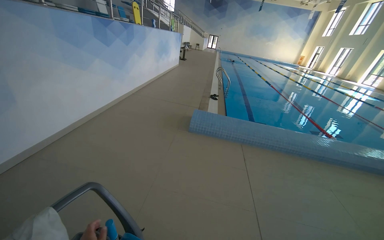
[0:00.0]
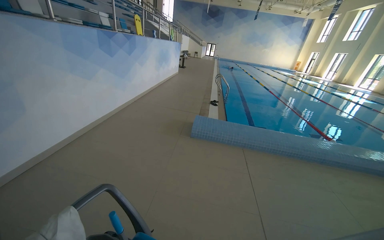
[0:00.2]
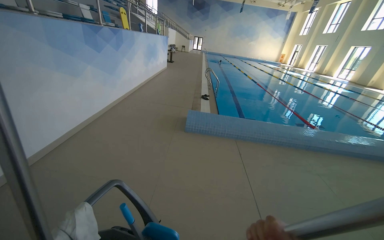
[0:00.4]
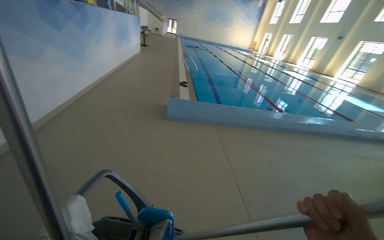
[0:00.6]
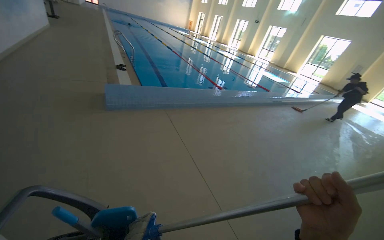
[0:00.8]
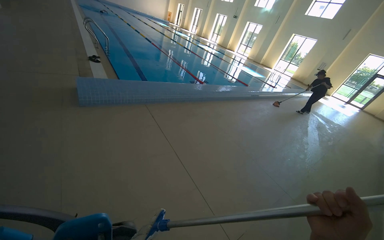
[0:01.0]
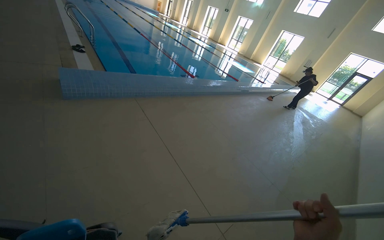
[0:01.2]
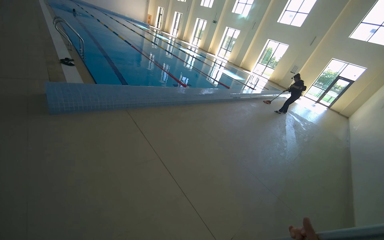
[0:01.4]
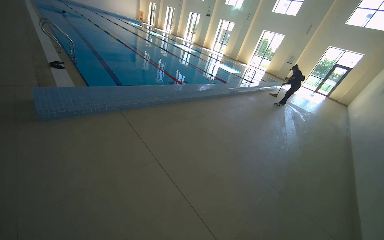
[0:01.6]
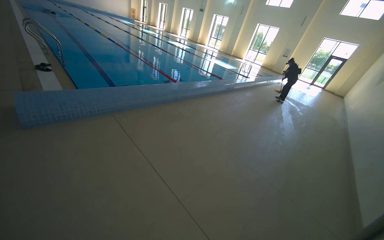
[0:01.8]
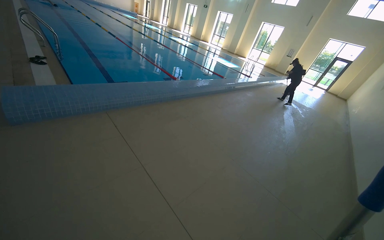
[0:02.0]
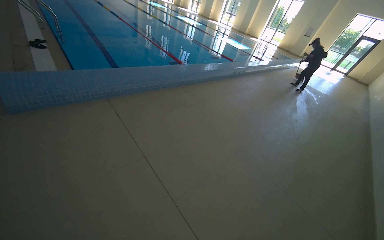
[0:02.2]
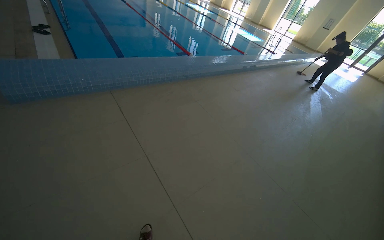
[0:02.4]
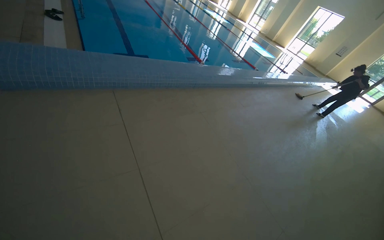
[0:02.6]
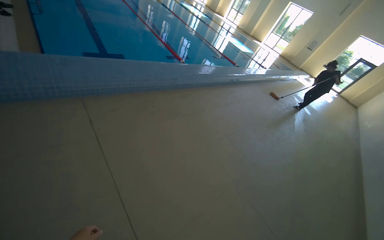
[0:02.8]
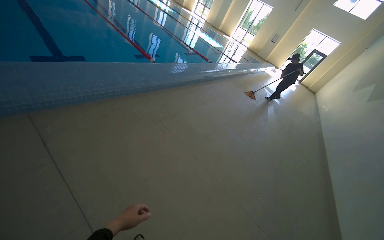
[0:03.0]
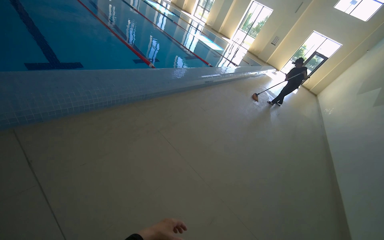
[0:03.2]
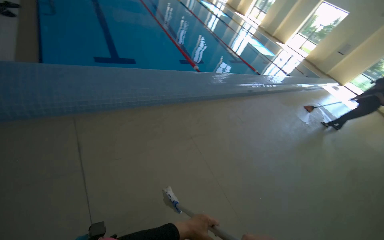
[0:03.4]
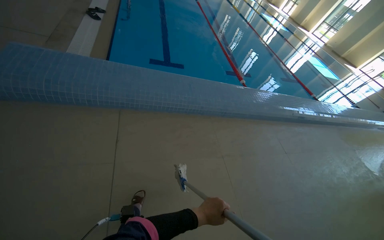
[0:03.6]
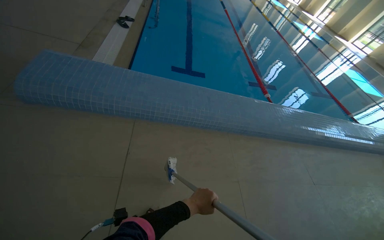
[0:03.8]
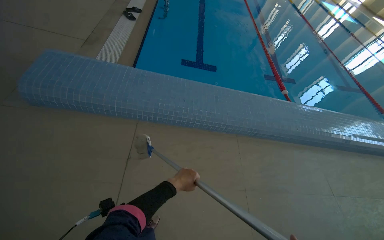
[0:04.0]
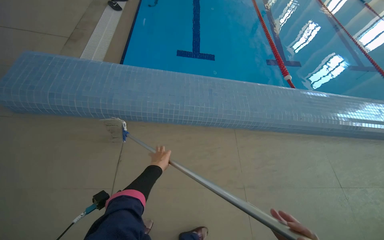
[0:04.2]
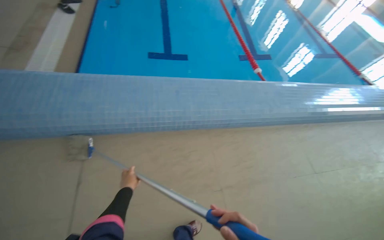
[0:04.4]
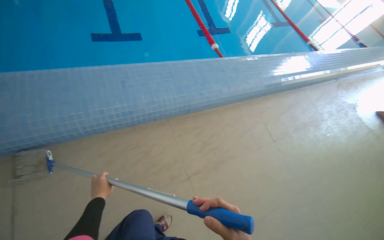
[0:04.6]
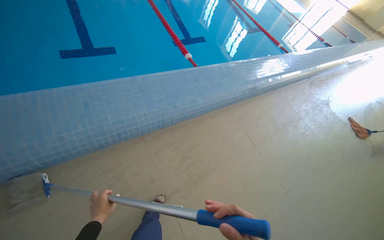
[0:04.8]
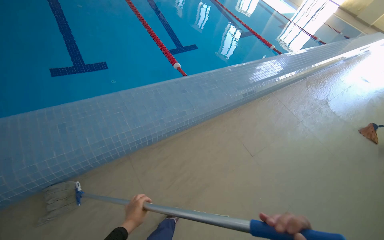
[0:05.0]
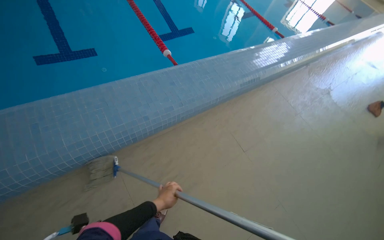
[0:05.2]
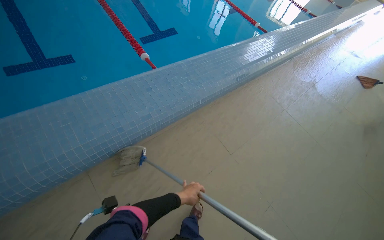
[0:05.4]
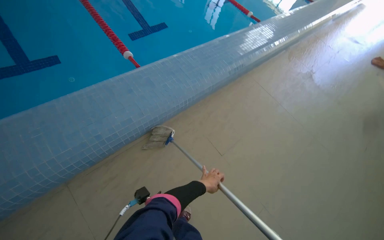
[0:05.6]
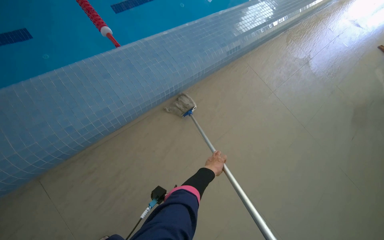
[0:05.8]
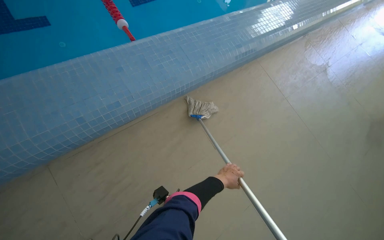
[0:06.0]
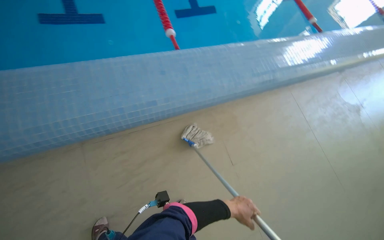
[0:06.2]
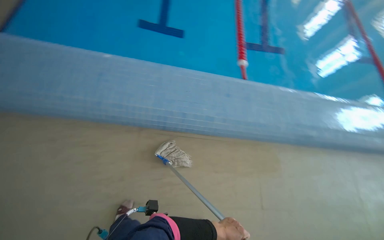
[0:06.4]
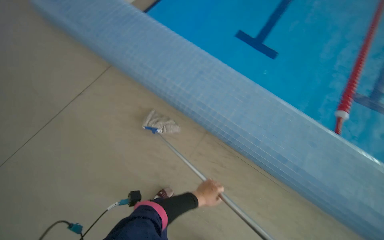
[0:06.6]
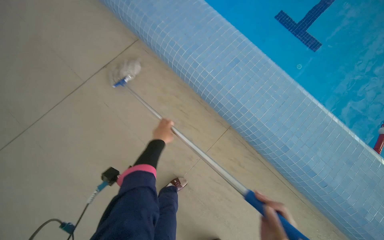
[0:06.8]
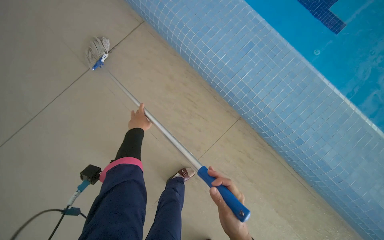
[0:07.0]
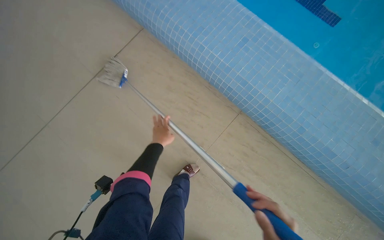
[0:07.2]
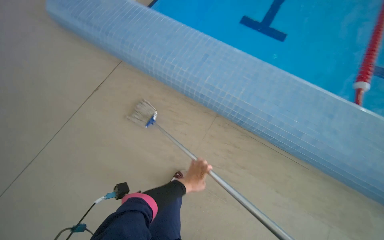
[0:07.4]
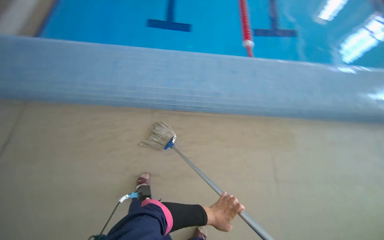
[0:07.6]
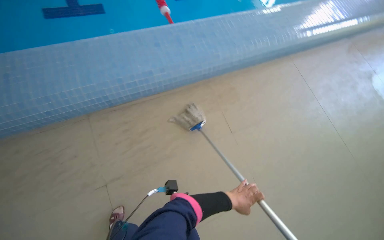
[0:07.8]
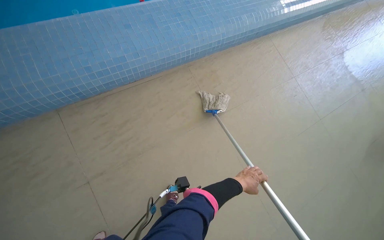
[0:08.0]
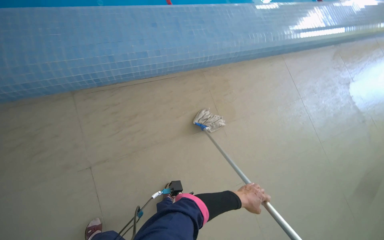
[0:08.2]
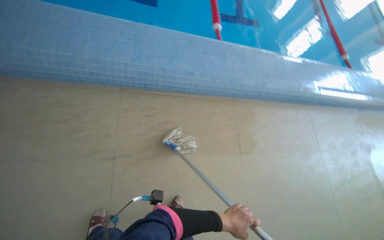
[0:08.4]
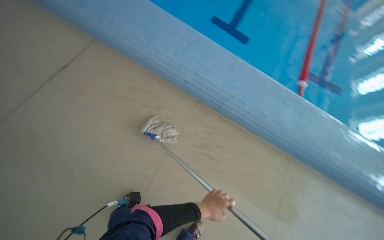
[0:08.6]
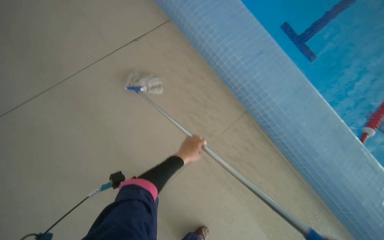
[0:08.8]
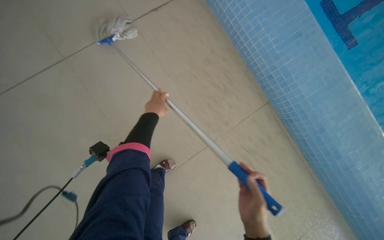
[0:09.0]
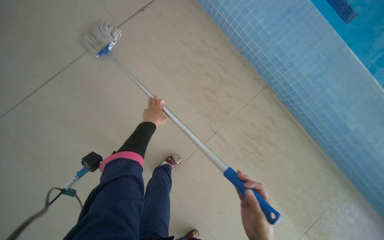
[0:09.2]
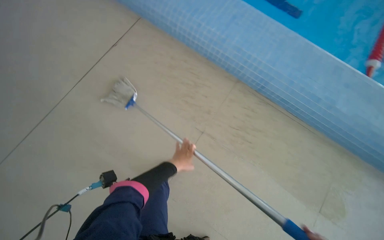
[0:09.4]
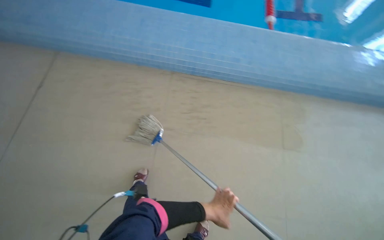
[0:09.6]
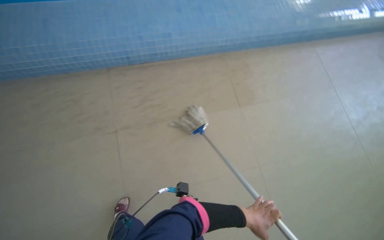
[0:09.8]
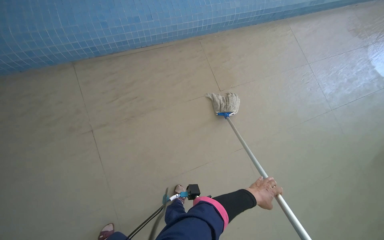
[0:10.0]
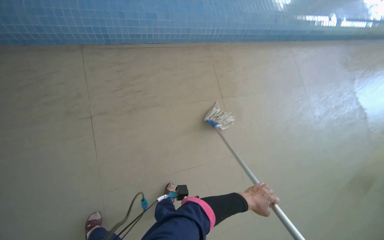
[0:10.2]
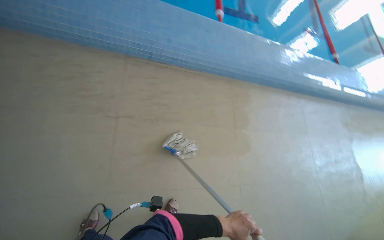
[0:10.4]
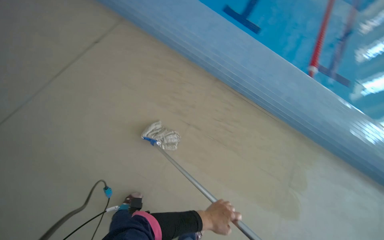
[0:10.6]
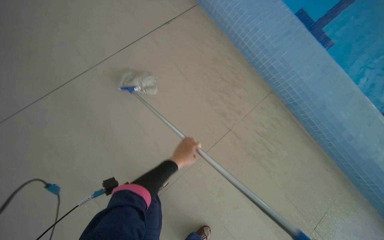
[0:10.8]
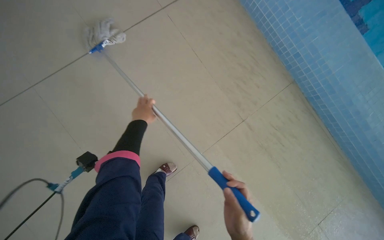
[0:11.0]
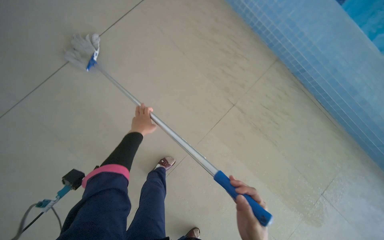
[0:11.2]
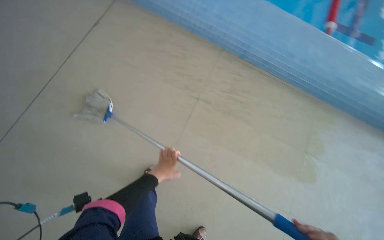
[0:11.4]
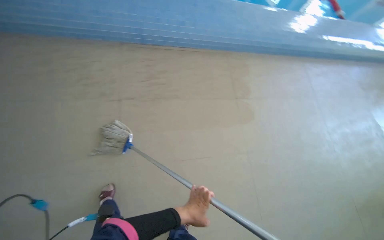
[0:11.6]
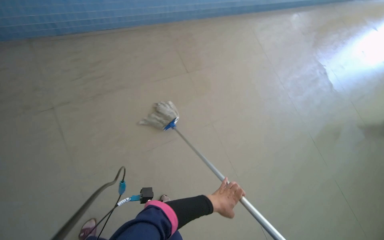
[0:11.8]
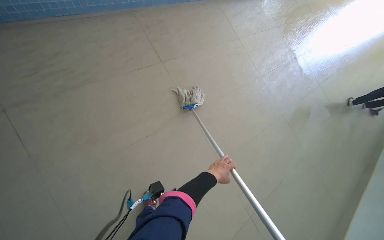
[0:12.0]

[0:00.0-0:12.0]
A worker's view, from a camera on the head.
Job: mopping floor.
The whole recording: Mopping floor in pool area. The worker mops the tiled floor surrounding the swimming pool.
0:00.0 to 0:01.6: The head rotates about 50 degrees to the right. The wearer looks approximately 15 degrees further downward.
0:01.6 to 0:03.0: The camera is carried approximately 80 cm. The view tips downward by about 15 degrees.
0:03.0 to 0:04.4: The wearer moves approximately 1.5 m. The wearer's head swings approximately 40 degrees to the left.
0:04.4 to 0:06.0: The wearer moves approximately 1.5 m. The head rotates about 25 degrees to the right. The view tilts approximately 20 degrees downward.
0:07.6 to 0:09.0: The view tips downward by approximately 15 degrees. The left hand heads up the picture and to the left, covering about 35 cm.
0:10.4 to 0:12.0: The head rotates some 20 degrees to the right. The view tilts some 15 degrees downward.

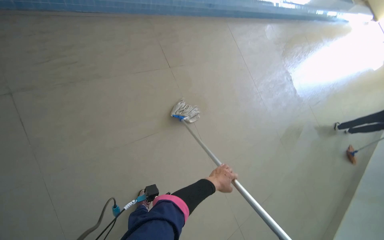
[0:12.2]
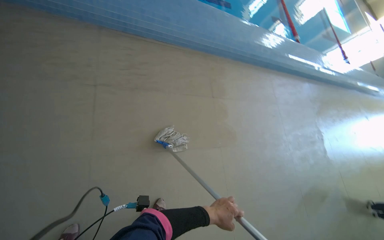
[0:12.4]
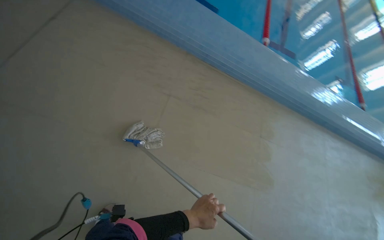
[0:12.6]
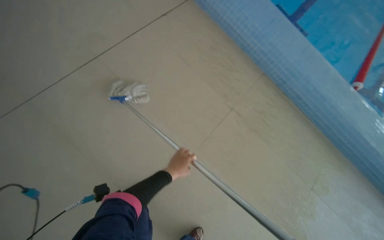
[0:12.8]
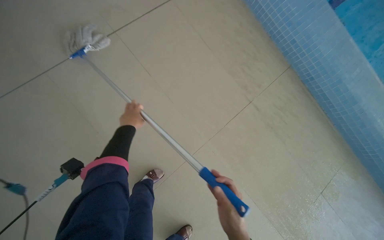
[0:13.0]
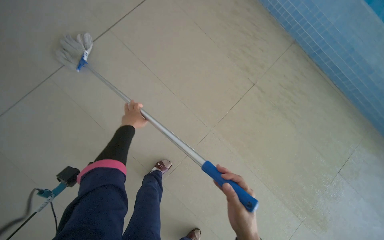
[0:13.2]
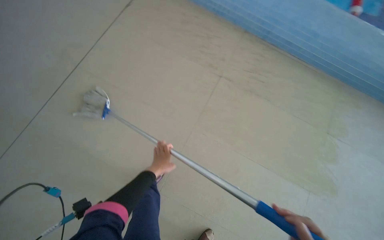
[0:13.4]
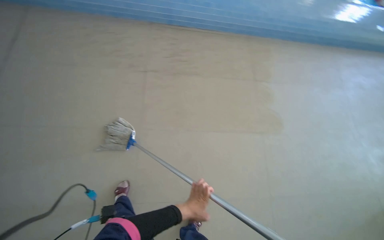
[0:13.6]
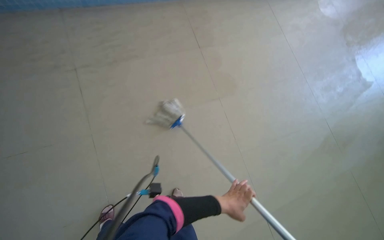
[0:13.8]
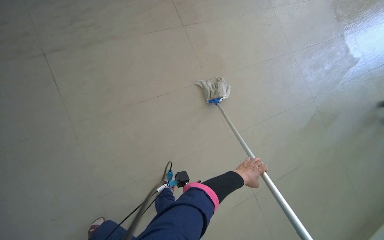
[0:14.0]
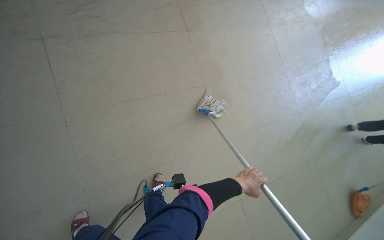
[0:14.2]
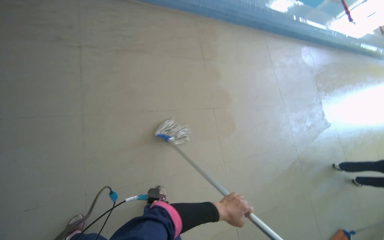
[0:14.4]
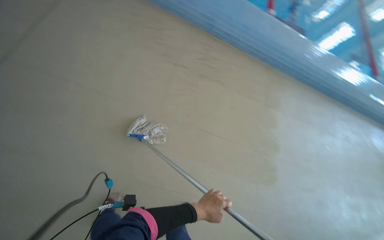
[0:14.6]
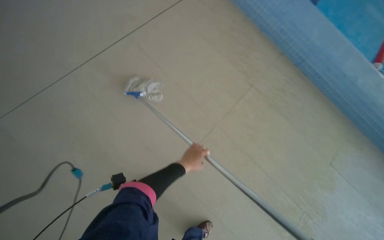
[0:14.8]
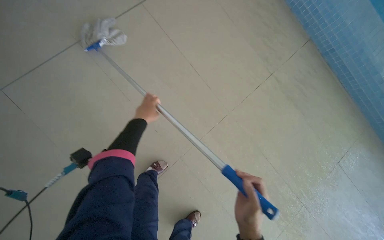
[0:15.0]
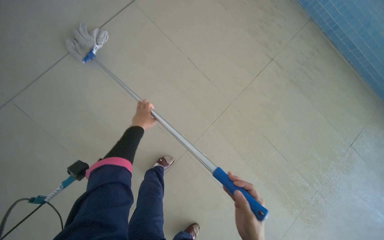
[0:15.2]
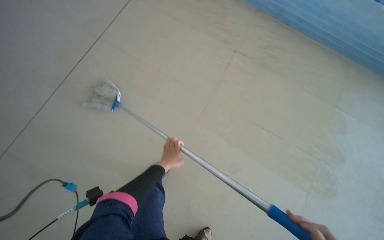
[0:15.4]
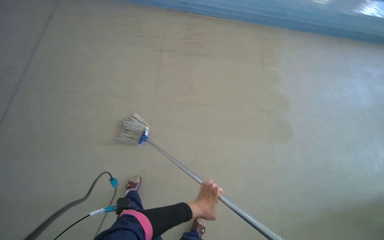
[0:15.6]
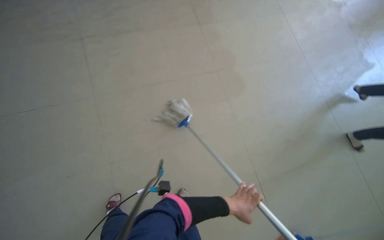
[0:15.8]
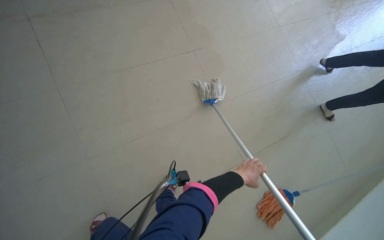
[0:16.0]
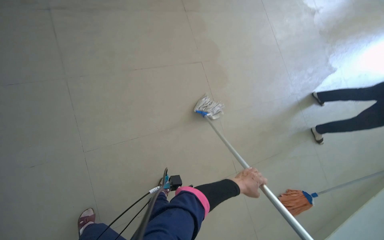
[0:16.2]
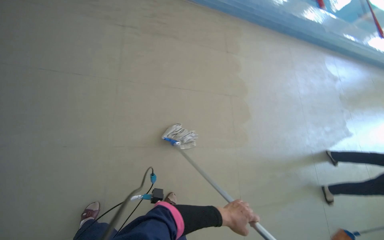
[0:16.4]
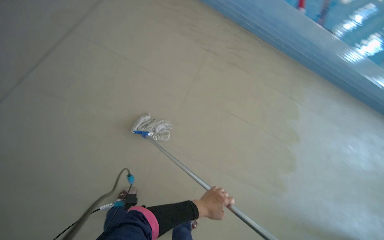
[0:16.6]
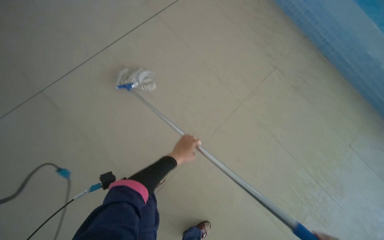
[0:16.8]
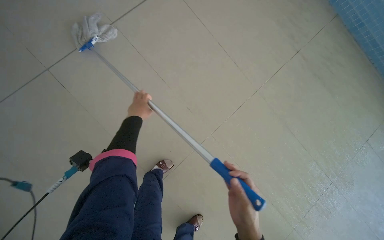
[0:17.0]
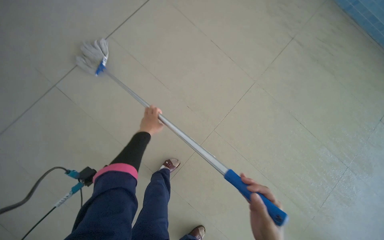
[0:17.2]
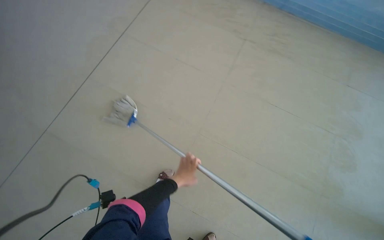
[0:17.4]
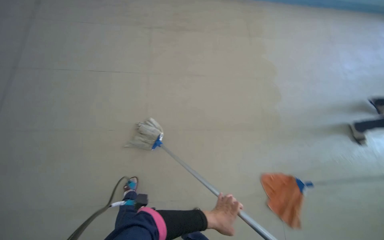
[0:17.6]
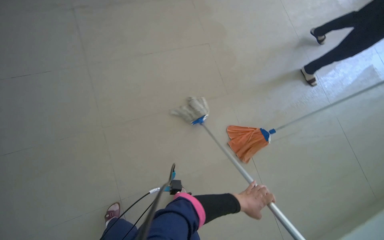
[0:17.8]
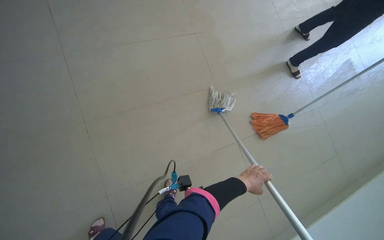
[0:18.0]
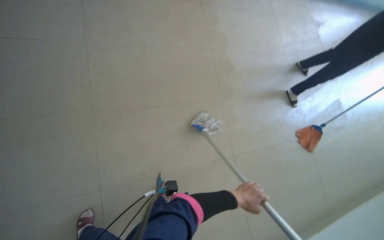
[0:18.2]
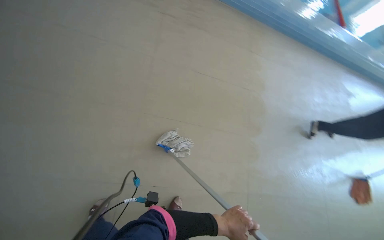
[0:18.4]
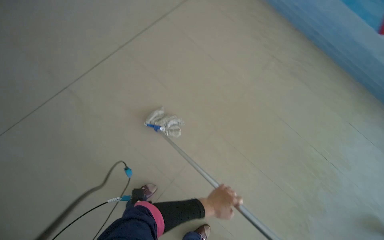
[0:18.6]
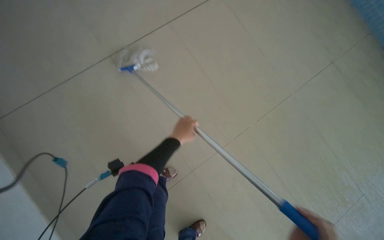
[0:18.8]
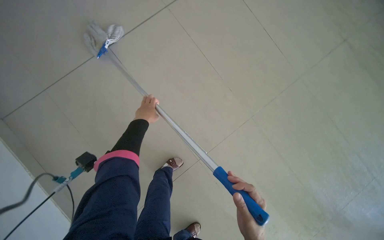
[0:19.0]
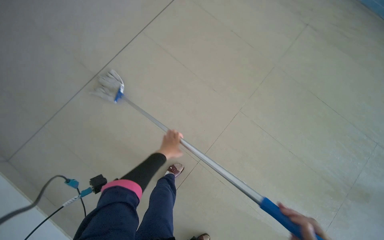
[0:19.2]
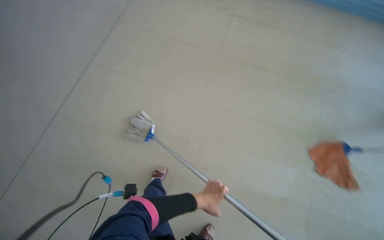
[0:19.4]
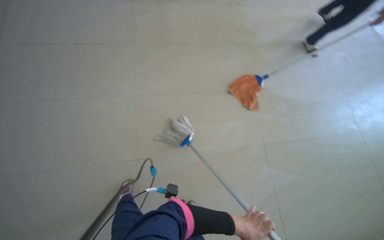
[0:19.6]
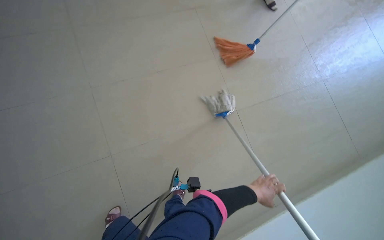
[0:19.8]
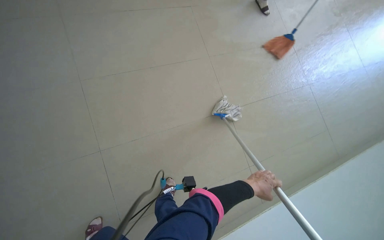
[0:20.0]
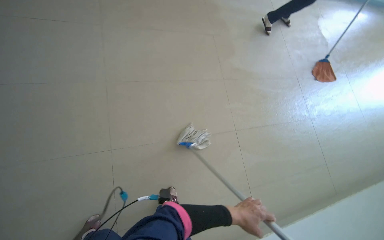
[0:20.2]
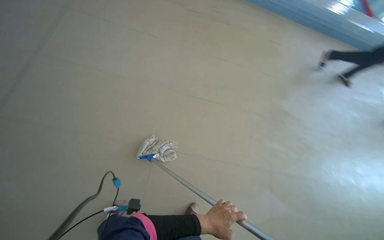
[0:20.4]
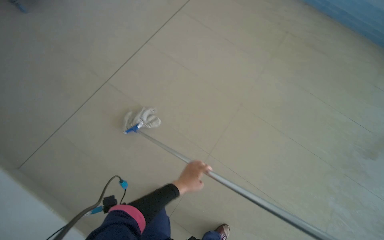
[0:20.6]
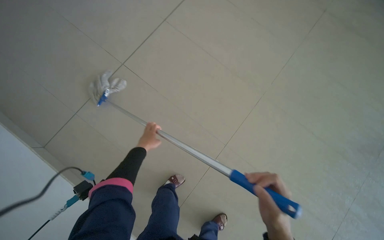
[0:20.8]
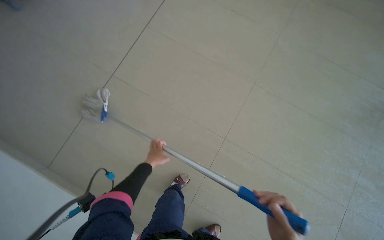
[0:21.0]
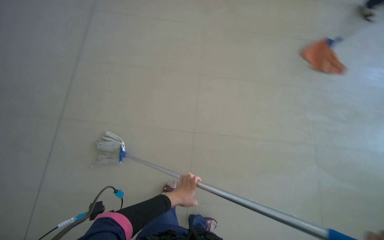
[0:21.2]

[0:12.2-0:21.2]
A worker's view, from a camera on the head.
Job: mopping floor.
The whole recording: Mopping floor in pool area. The worker mops the tiled floor surrounding the swimming pool.
0:12.2 to 0:13.8: The head turns to the left by approximately 25 degrees.
0:13.8 to 0:15.2: The view tilts about 15 degrees downward. The left hand travels up the picture and to the left by some 30 cm.
0:15.2 to 0:16.6: The head travels about 50 cm. The view tips upward by roughly 15 degrees.
0:18.2 to 0:19.8: The view tips downward by some 15 degrees. The left hand moves some 35 cm to the left and comes back.
0:19.8 to 0:21.2: The left hand travels to the left by approximately 30 cm.
